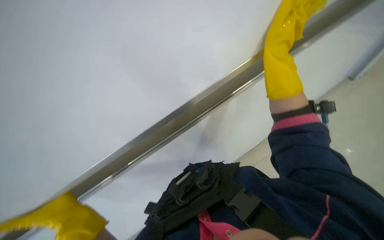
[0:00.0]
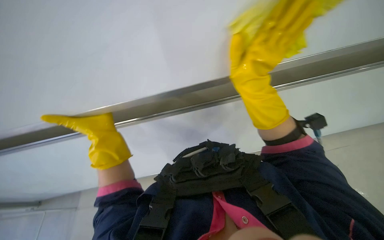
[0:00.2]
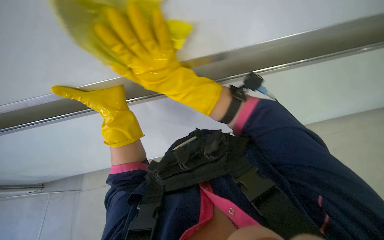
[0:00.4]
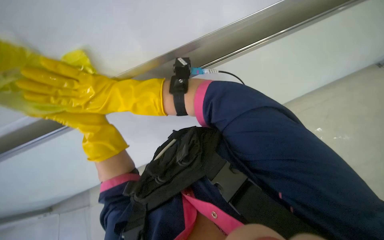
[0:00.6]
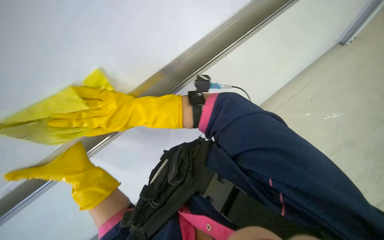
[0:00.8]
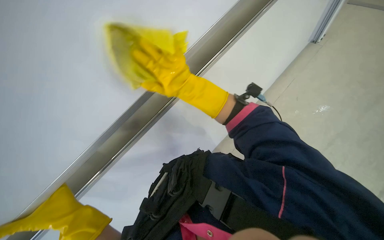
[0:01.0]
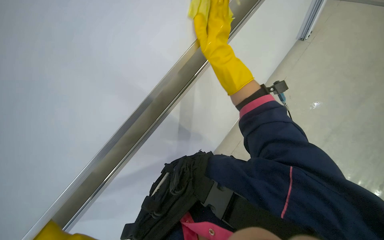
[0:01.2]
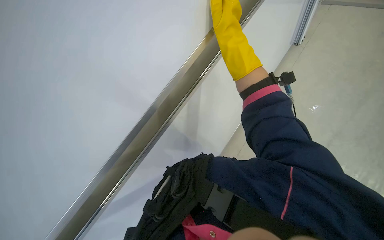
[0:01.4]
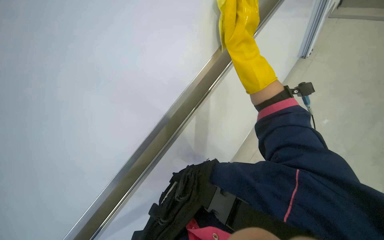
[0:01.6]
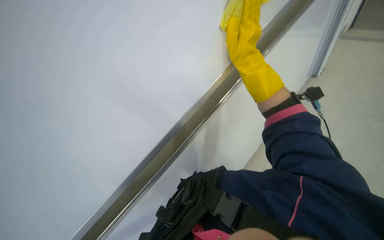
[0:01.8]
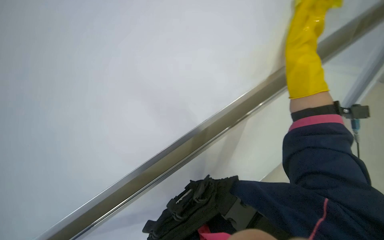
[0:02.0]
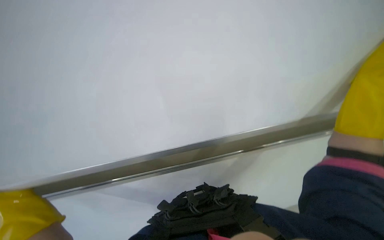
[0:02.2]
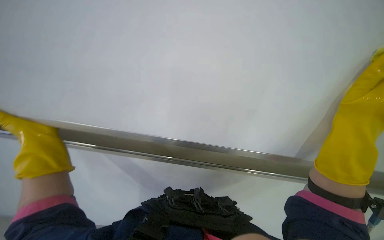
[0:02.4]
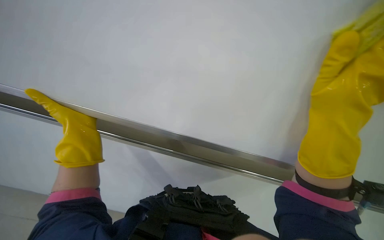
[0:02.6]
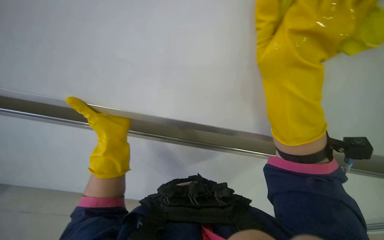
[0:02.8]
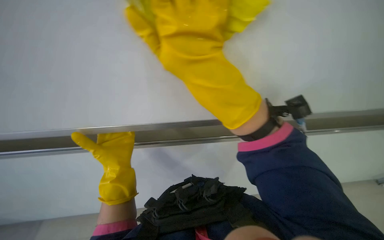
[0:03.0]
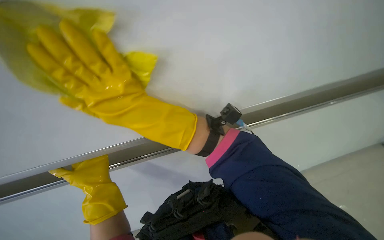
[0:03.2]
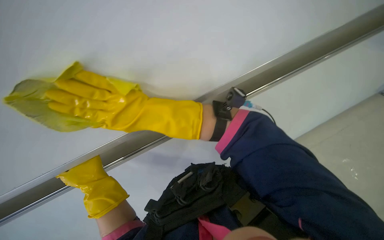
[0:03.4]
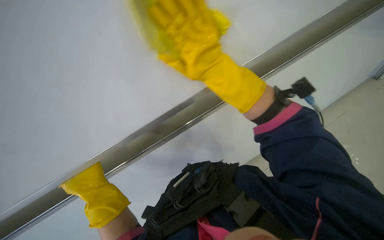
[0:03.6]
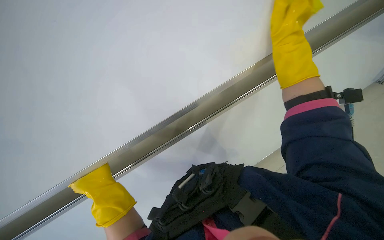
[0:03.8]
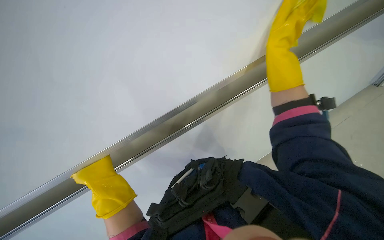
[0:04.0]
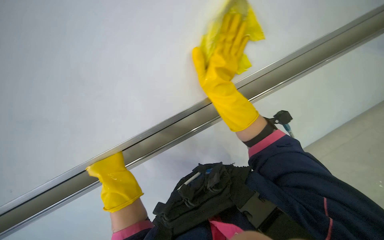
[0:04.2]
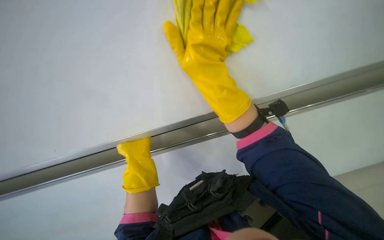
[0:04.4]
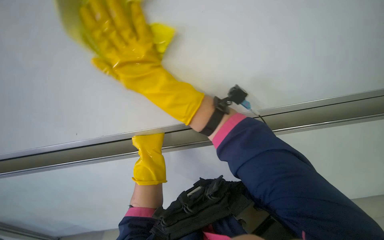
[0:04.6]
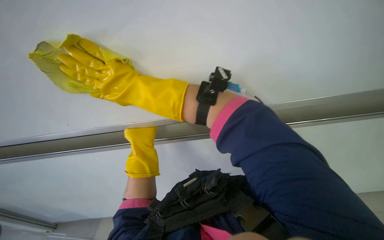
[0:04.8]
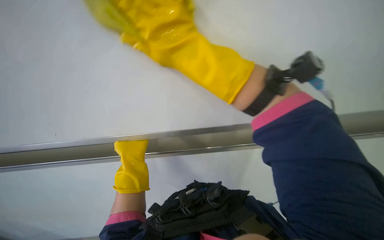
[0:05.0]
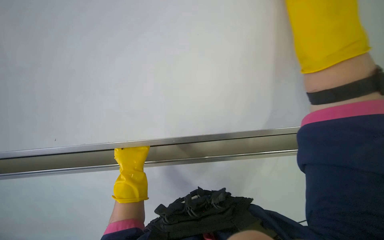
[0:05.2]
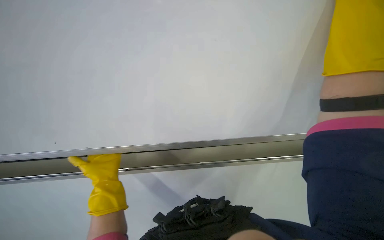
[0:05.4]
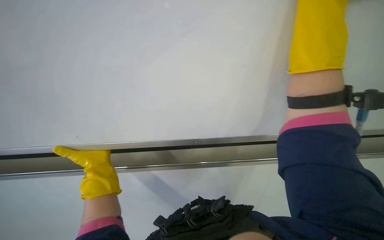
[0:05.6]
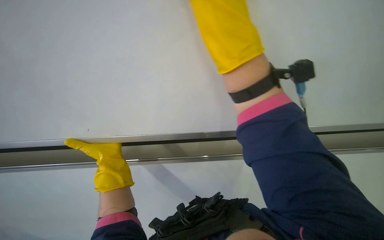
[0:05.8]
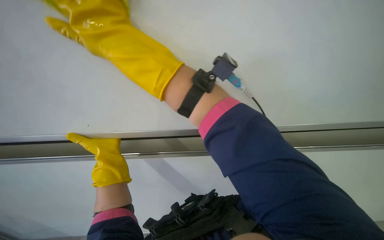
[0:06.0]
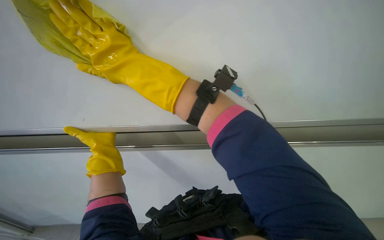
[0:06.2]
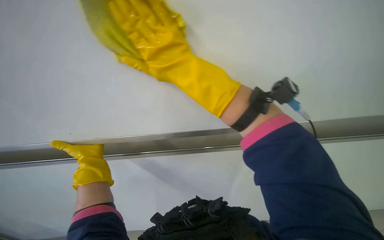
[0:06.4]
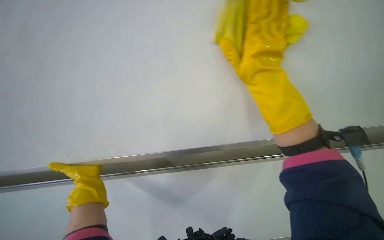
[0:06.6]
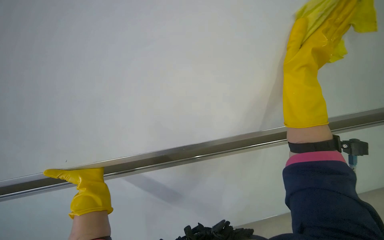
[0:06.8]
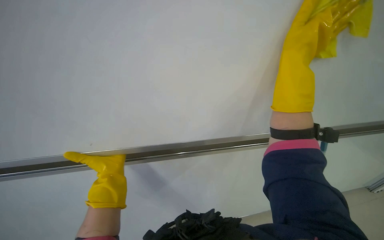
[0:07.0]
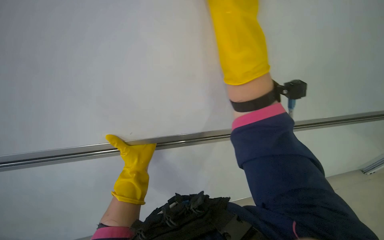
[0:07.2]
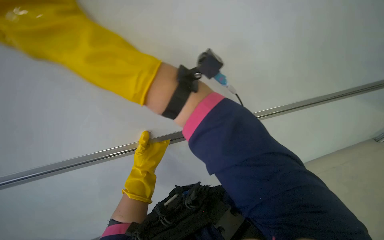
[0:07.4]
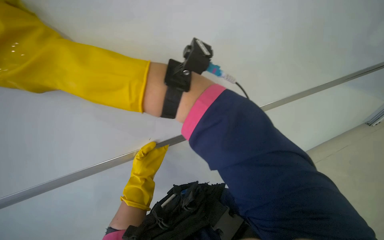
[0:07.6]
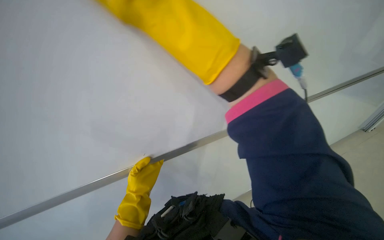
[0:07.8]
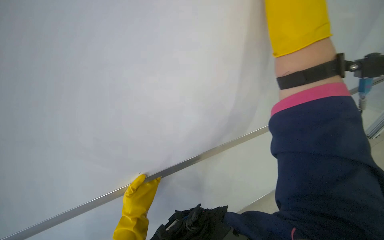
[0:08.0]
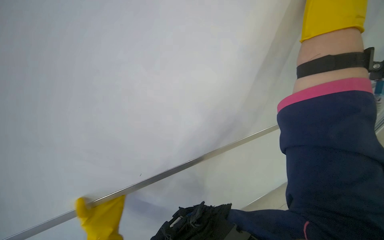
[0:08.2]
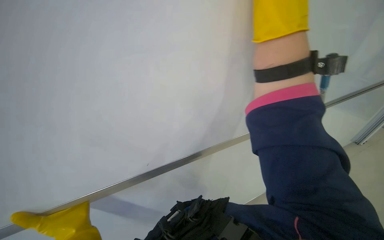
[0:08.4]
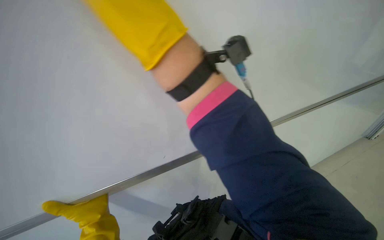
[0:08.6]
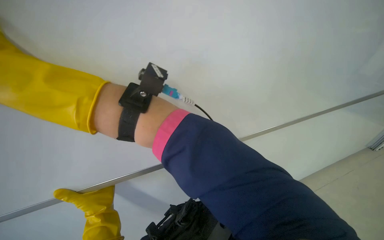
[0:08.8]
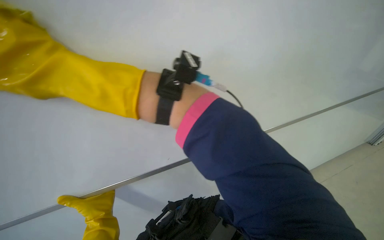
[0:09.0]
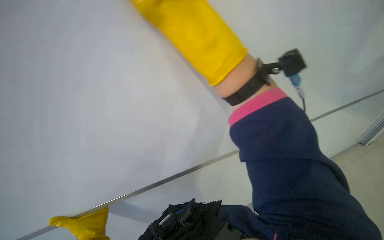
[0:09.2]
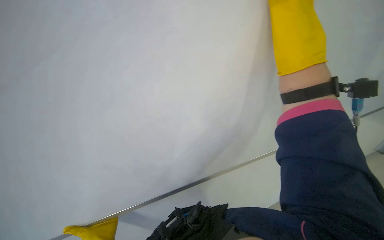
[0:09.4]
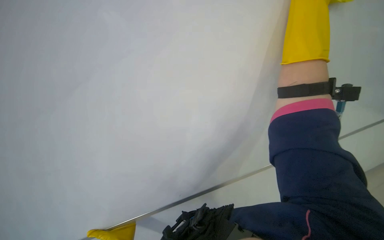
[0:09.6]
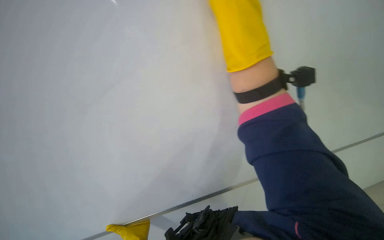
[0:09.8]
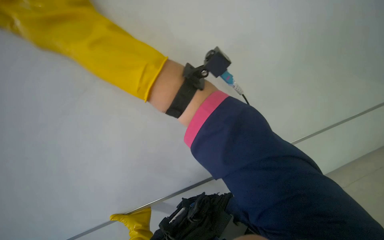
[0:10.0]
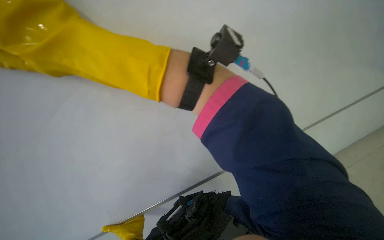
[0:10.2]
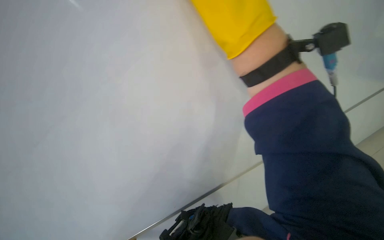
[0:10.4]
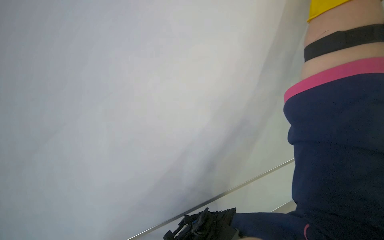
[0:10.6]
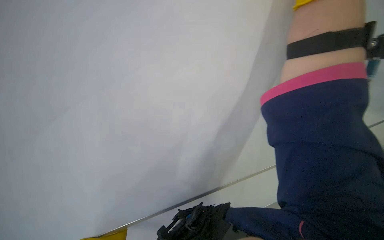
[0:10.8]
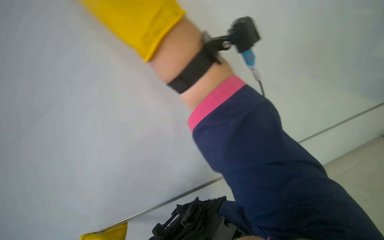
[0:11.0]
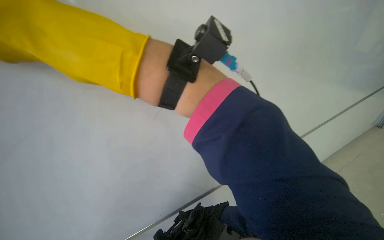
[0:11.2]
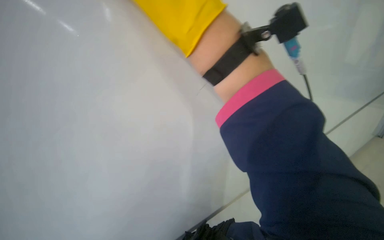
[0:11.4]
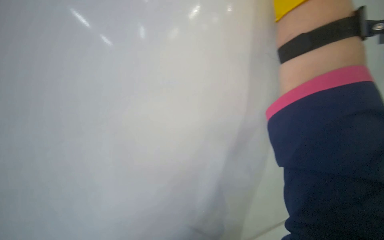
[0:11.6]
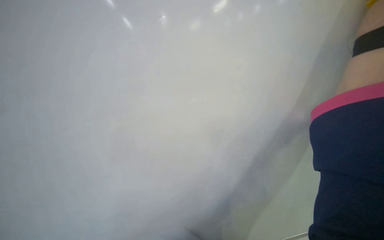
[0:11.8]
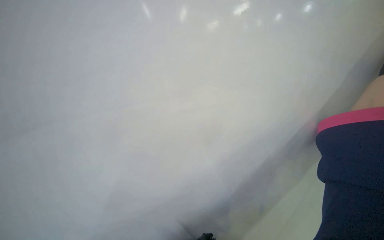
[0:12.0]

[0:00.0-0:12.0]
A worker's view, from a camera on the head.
Job: wiping surfaces.
The whole recording: Cleaning whiteboard. The worker cleans the whiteboard with a cloth.
1.6 to 3.0 s: The wearer's head swings some 45 degrees to the left.
3.0 to 4.4 s: The right hand goes left and right, about 50 cm each way, reversing 2 times.
4.4 to 6.0 s: The view tilts approximately 20 degrees downward. The left hand is displaced to the left by roughly 10 cm.
6.0 to 7.6 s: The right hand moves to the right, about 35 cm, while the left hand heads to the right, farther from the camera and down the picture, covering approximately 30 cm.
7.6 to 9.0 s: The wearer looks about 20 degrees further upward. The right hand goes about 35 cm to the left.

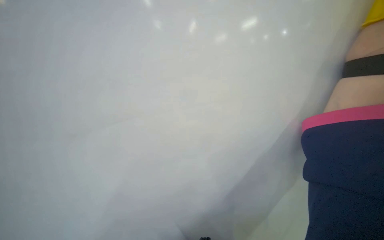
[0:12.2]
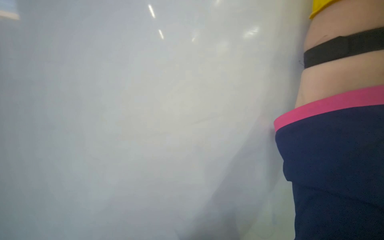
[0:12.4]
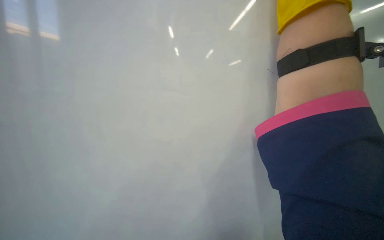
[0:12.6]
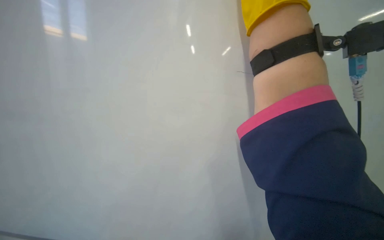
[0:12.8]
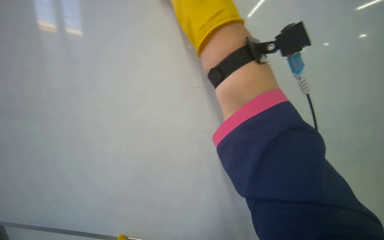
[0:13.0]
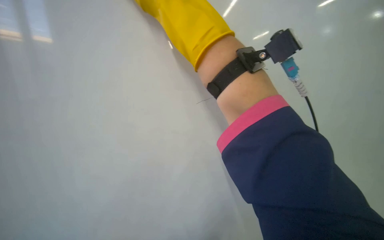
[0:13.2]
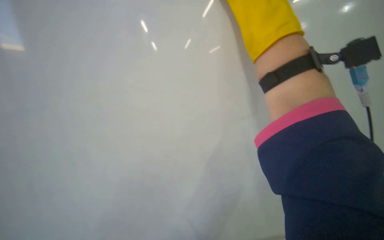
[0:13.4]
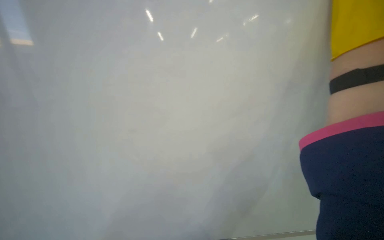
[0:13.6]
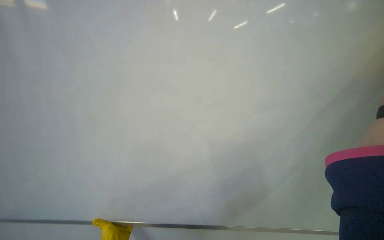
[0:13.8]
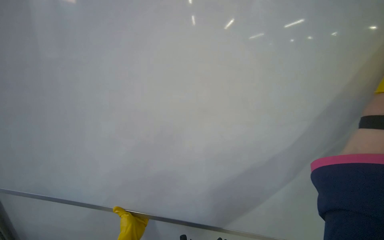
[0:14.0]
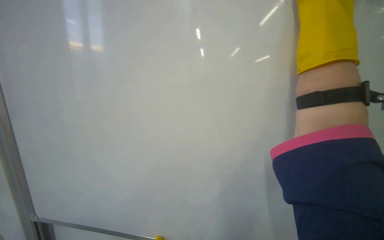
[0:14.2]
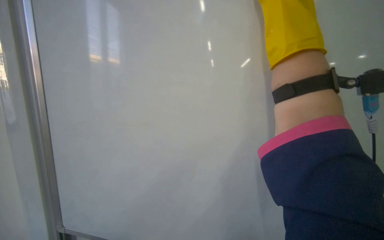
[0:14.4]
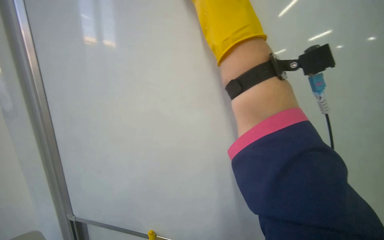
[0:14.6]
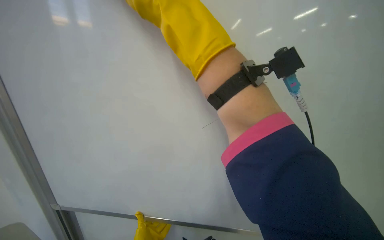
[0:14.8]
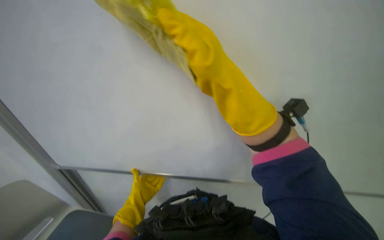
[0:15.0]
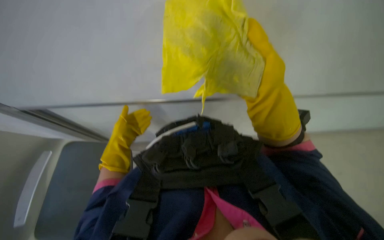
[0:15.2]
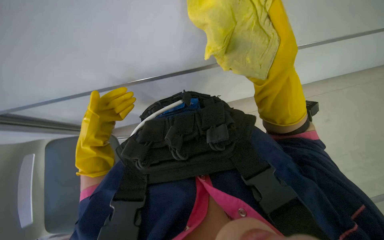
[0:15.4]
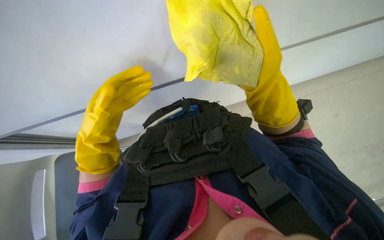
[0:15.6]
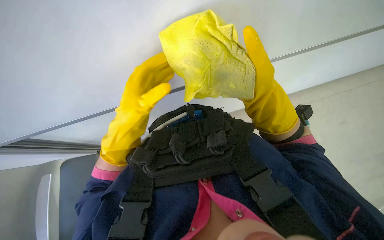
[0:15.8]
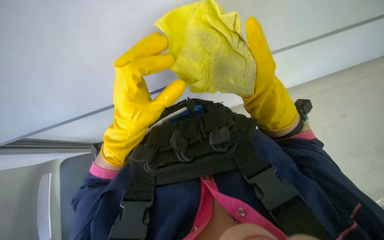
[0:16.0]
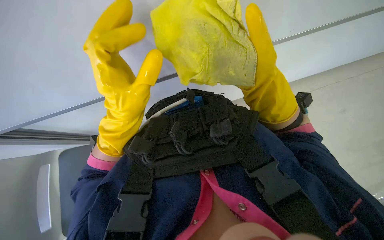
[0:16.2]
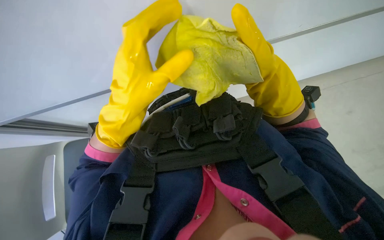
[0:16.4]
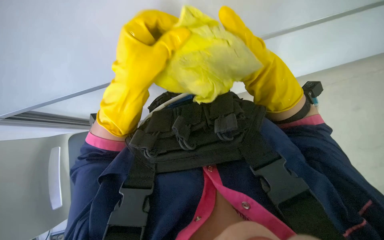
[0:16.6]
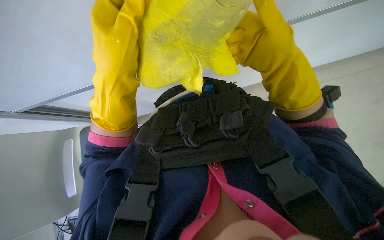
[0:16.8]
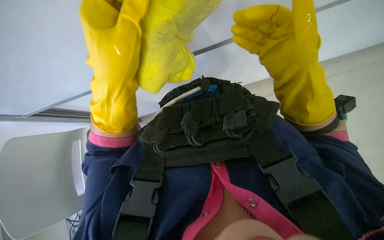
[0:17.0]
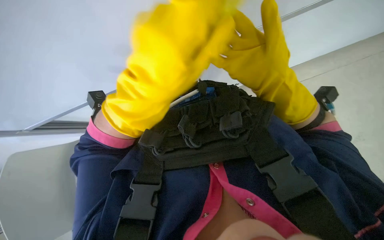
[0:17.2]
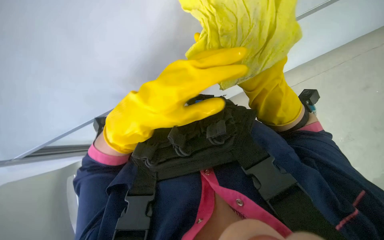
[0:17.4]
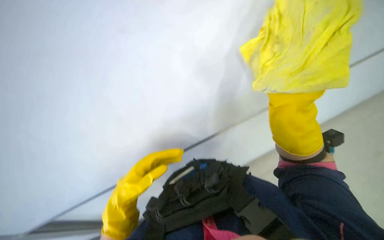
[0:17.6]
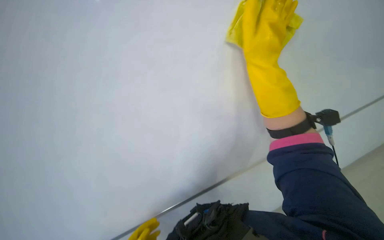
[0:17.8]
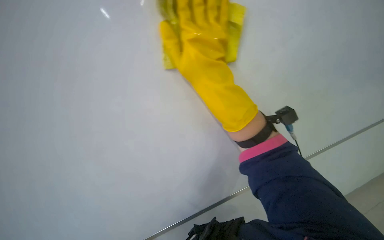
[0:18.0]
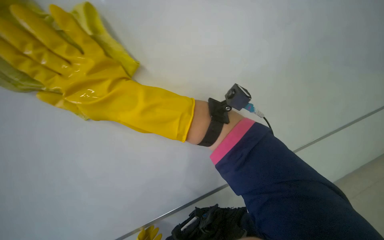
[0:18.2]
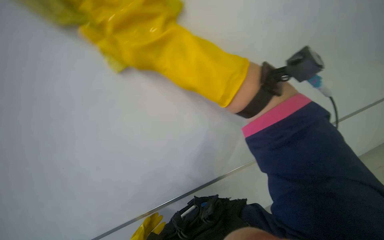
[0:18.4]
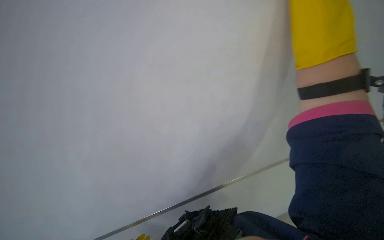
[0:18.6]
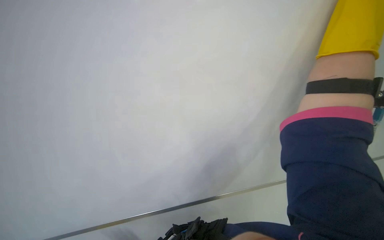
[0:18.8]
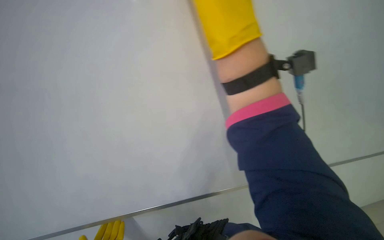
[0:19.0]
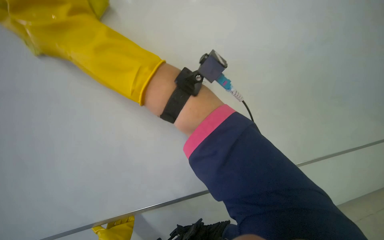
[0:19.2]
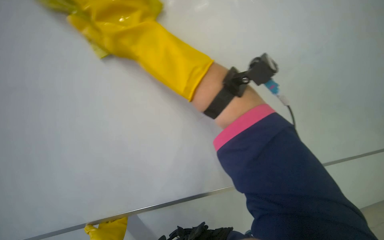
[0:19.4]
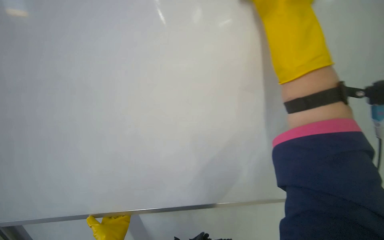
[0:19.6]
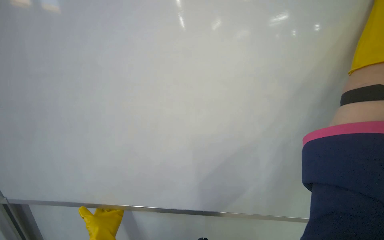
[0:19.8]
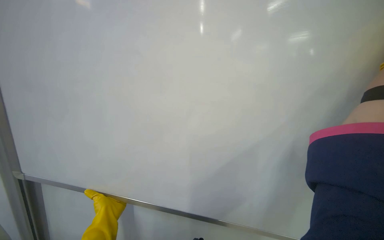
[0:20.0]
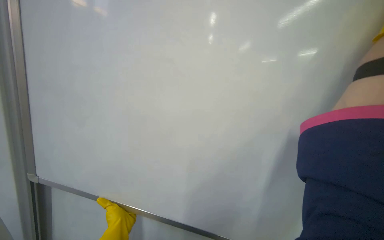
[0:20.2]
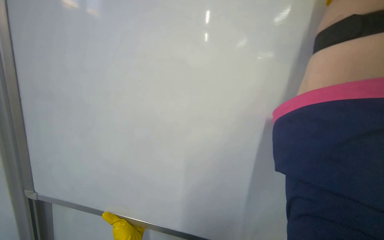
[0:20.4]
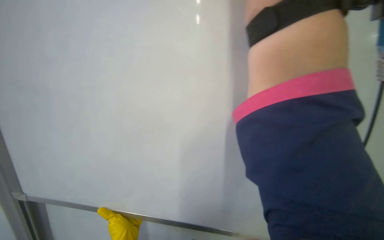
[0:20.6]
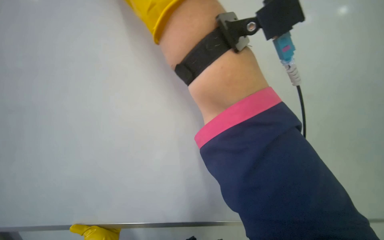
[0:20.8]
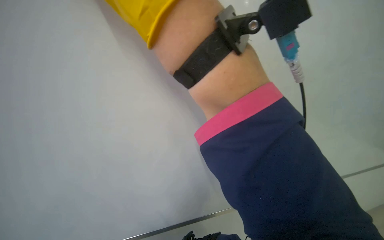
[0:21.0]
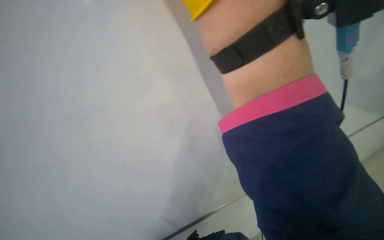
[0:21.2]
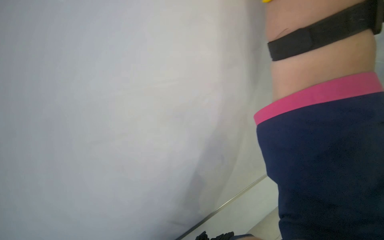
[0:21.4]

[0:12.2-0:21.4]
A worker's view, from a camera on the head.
Job: wiping surfaces.
The whole recording: Cleaning whiteboard. The worker cleans the whiteboard with a cloth.
13.8 to 15.2 s: The head rotates about 15 degrees to the right.
15.2 to 16.8 s: The camera pitches downward, by roughly 20 degrees. The left hand travels nearer to the camera and to the right by some 30 cm. Meanwhile the right hand shifts roughly 20 cm farther from the camera and to the right.
16.8 to 18.4 s: The view tilts about 40 degrees upward. The scene turns about 25 degrees counterclockwise in the picture.
